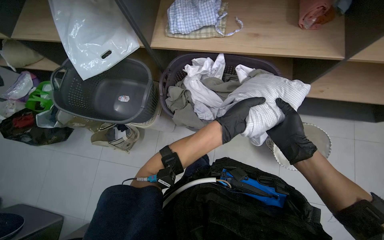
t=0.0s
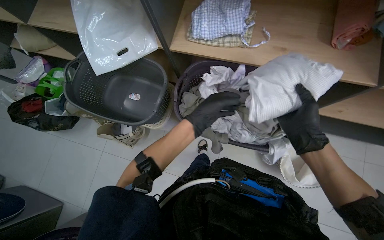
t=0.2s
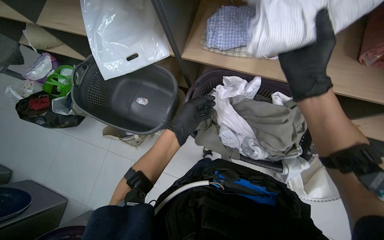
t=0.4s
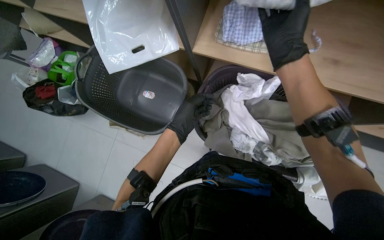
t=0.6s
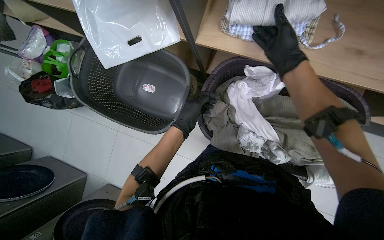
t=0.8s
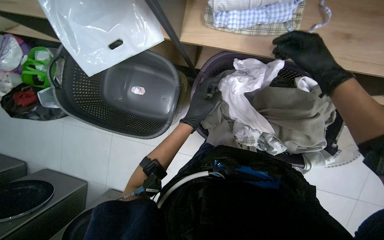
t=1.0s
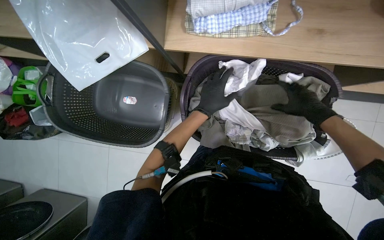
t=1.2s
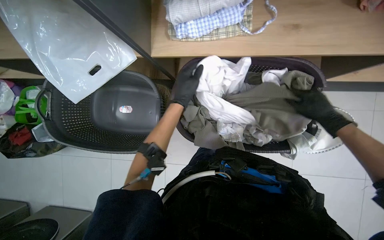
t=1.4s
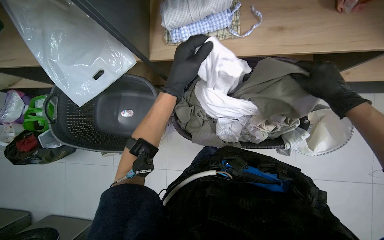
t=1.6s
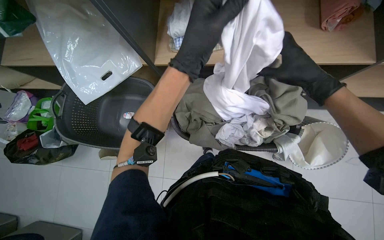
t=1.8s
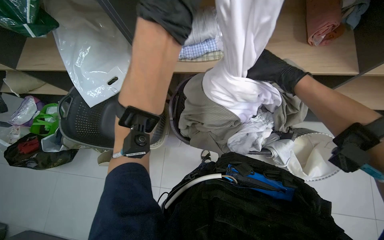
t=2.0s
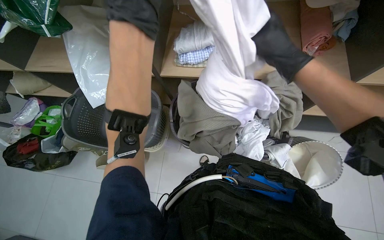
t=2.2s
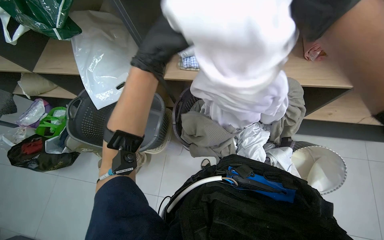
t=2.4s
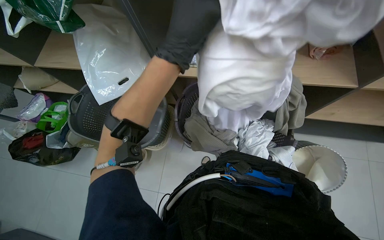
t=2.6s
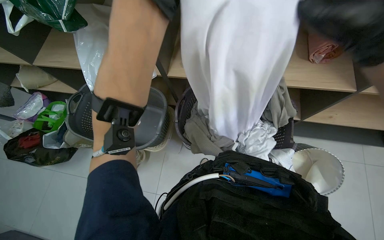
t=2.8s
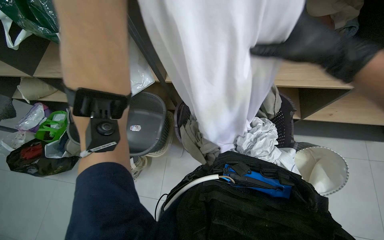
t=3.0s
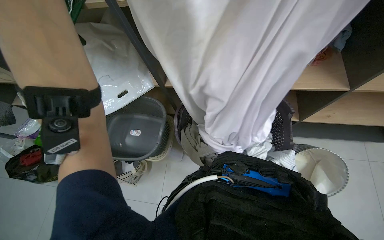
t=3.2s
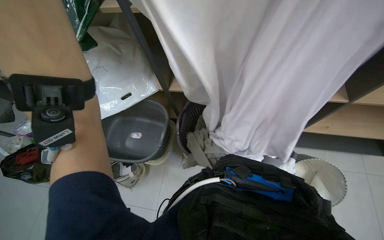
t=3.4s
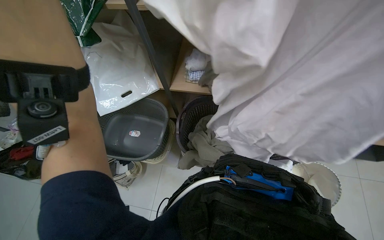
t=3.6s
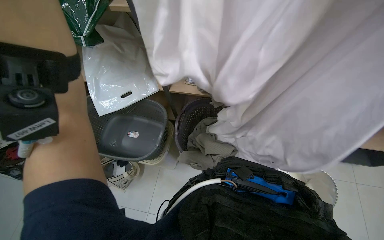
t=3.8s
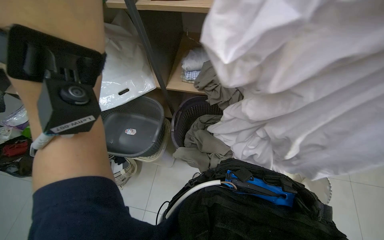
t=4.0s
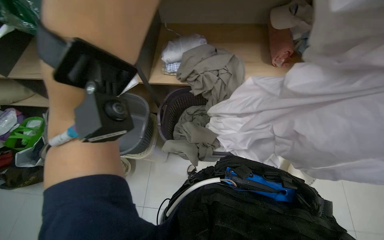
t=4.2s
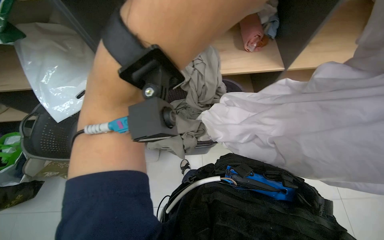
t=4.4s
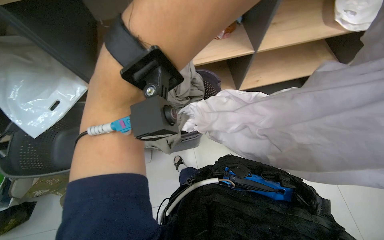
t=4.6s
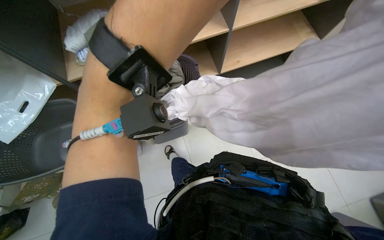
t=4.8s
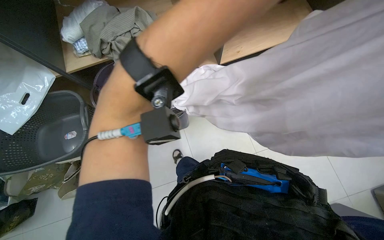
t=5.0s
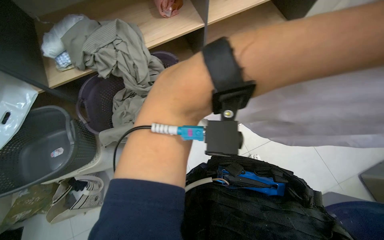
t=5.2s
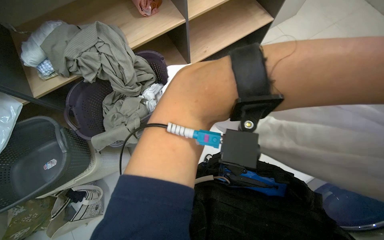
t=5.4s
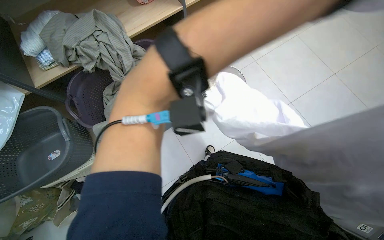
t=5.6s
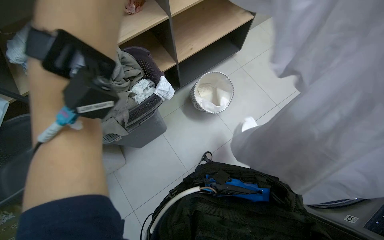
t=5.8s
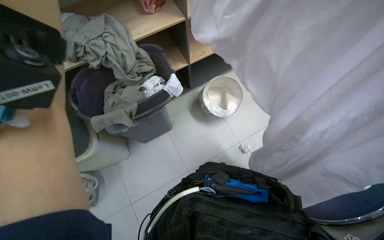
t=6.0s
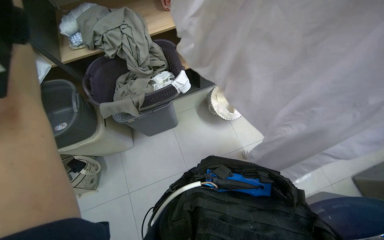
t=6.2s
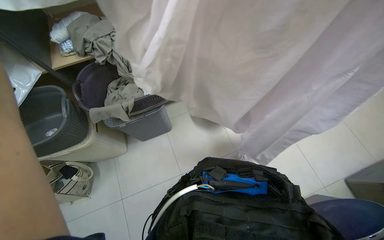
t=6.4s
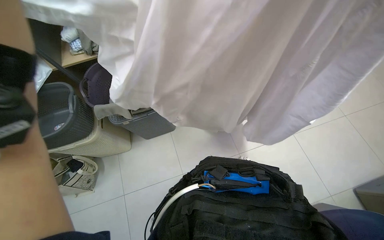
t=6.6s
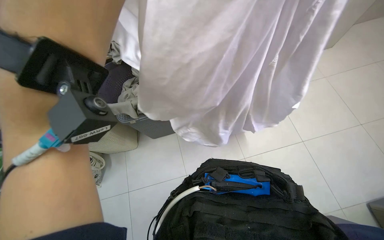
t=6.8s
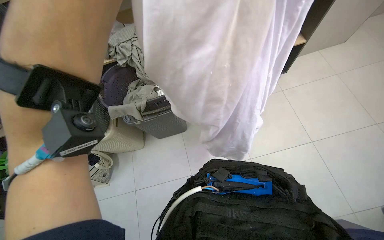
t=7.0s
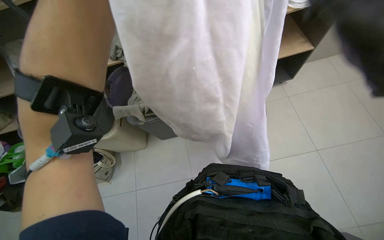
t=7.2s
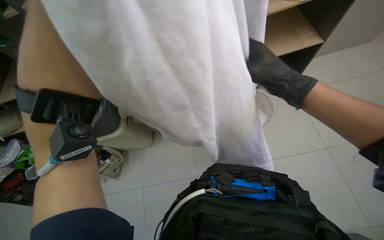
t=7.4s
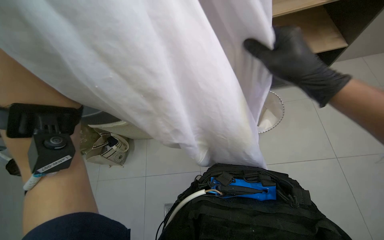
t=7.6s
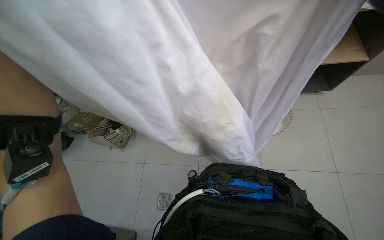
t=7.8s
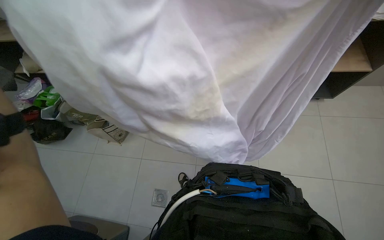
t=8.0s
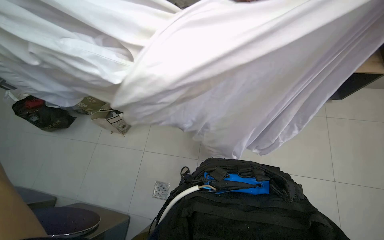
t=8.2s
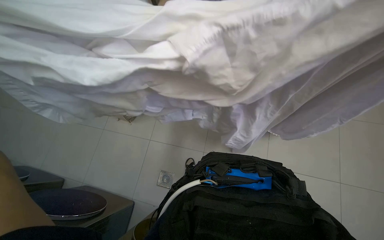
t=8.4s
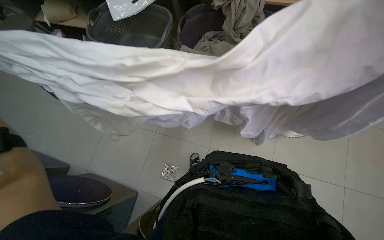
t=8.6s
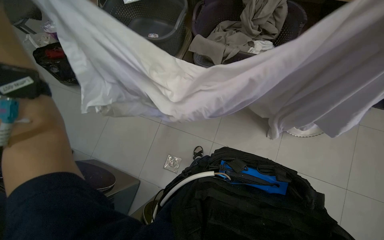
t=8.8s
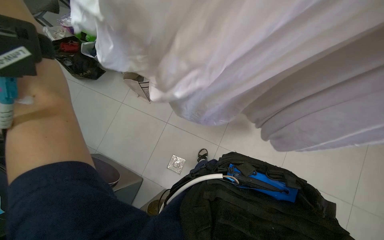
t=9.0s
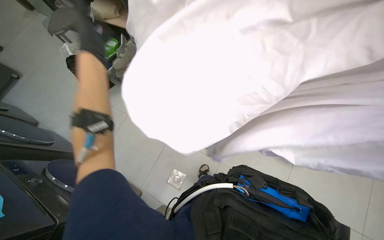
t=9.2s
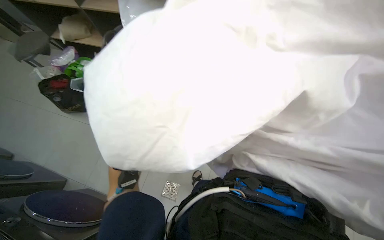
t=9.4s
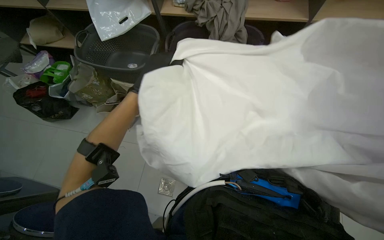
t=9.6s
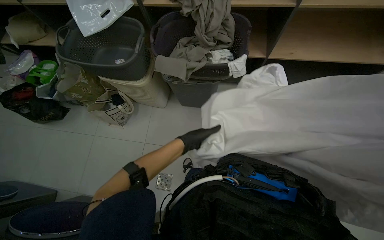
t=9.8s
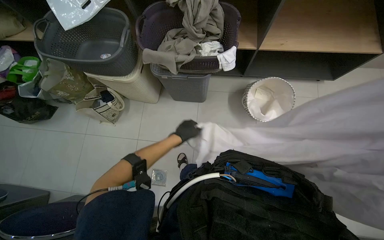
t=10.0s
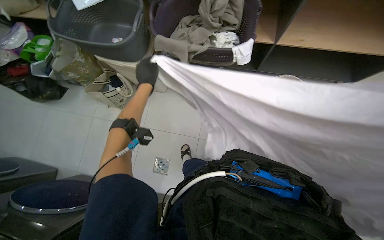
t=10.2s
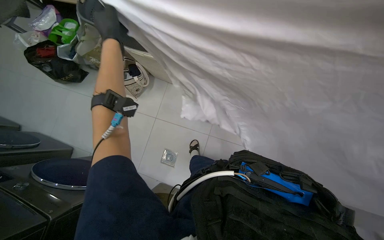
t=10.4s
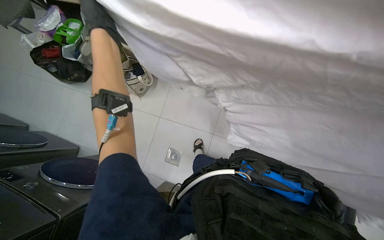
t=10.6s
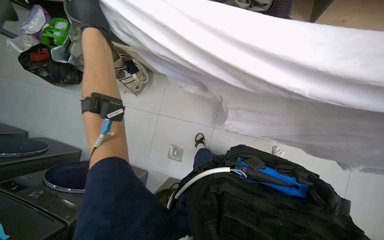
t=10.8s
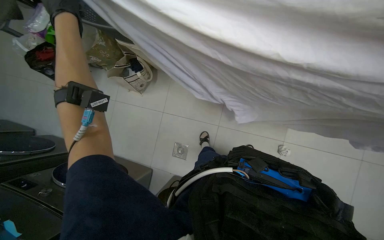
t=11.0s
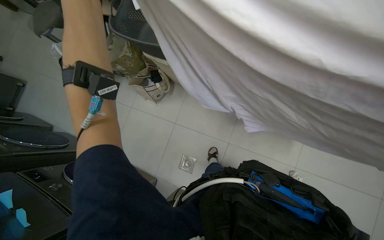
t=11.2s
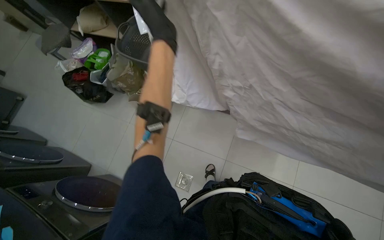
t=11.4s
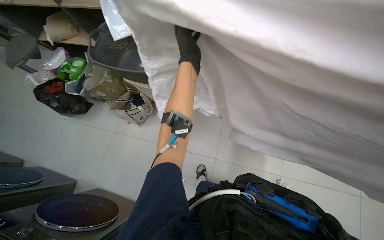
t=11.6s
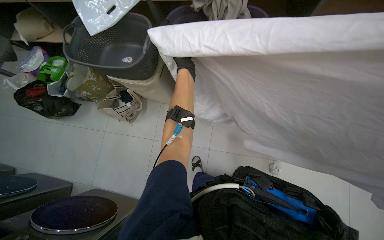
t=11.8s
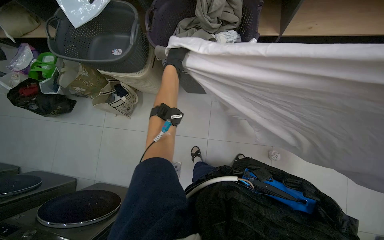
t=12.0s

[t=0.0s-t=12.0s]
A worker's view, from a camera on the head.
Job: managing laundry.
The whole recording: Sorting and folding laundry. The worker removes clothes from the washing machine and sorts them into a basket, rolling up socks.
t=0.0s to t=1.6s: The left hand heads up the picture and to the left, covering about 30 cm. Meanwhile the right hand is displaced up the picture by approximately 20 cm.
t=1.6s to t=3.0s: The camera pitches upward, by roughly 20 degrees. The right hand is displaced nearer to the camera and to the left by roughly 30 cm.
t=3.0s to t=4.4s: The head turns to the right by about 20 degrees.
t=4.4s to t=6.0s: The wearer looks approximately 30 degrees further to the right. The view tilts approximately 15 degrees downward.
t=6.0s to t=7.6s: The head rotates about 15 degrees to the left.
t=7.6s to t=9.0s: The view tips downward by about 25 degrees.

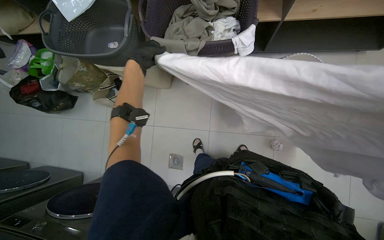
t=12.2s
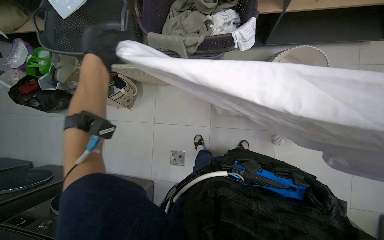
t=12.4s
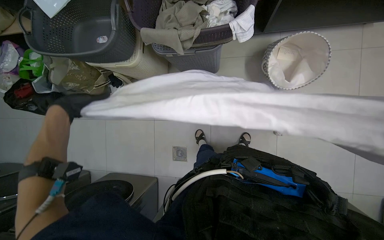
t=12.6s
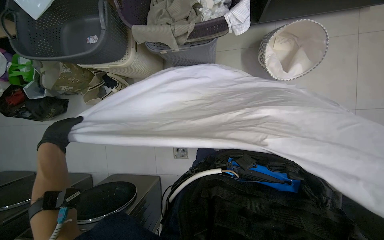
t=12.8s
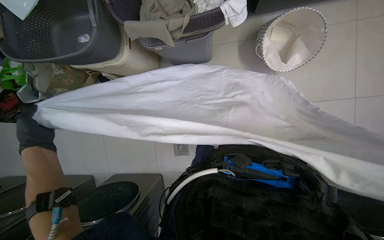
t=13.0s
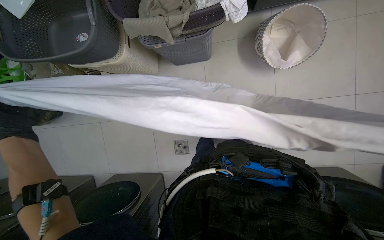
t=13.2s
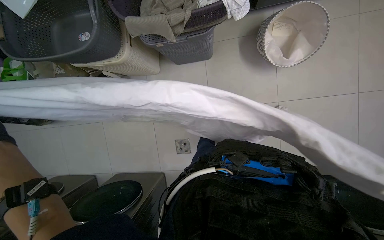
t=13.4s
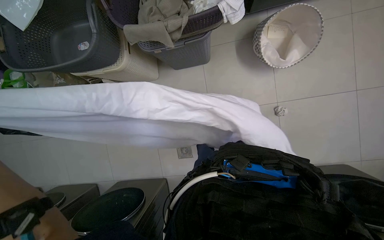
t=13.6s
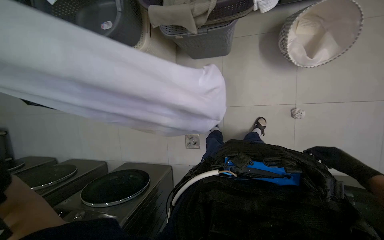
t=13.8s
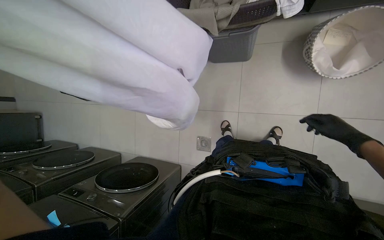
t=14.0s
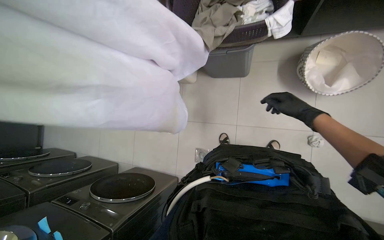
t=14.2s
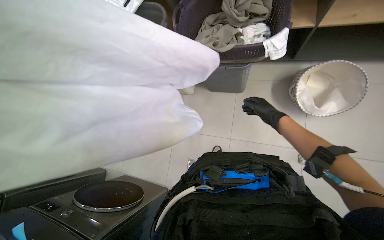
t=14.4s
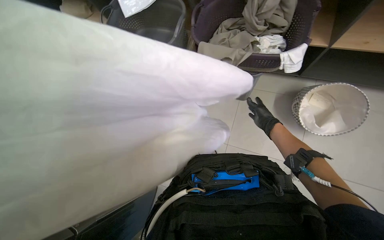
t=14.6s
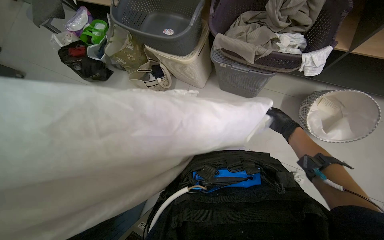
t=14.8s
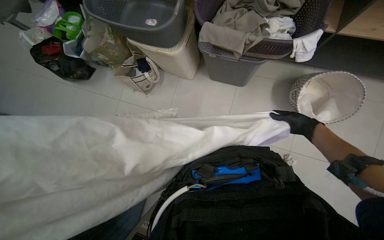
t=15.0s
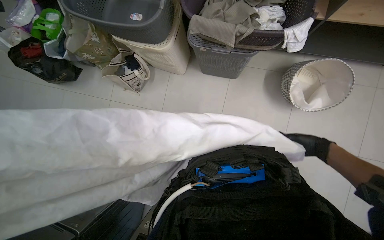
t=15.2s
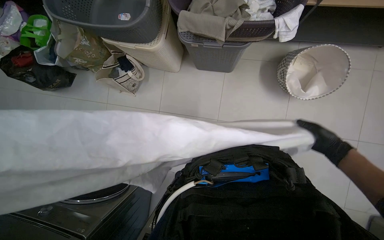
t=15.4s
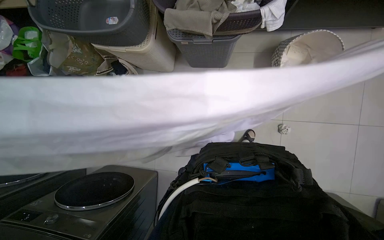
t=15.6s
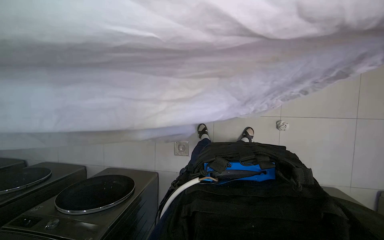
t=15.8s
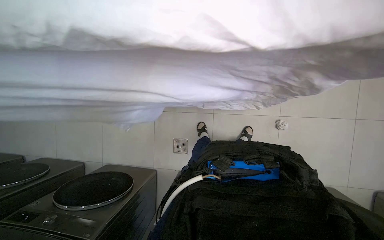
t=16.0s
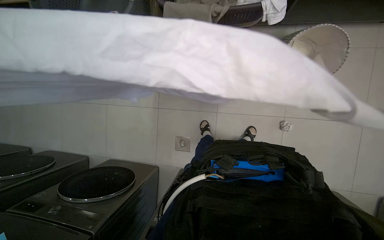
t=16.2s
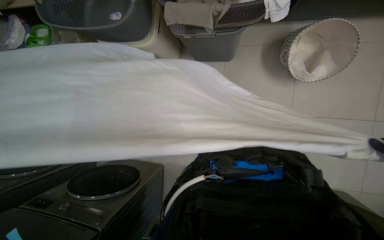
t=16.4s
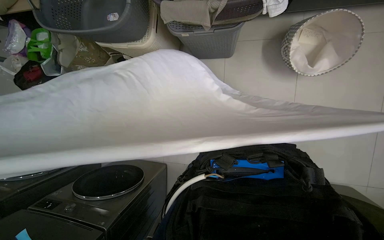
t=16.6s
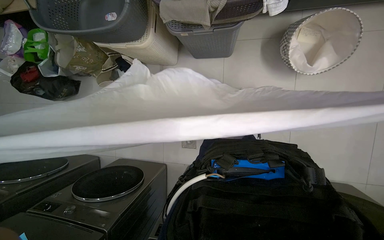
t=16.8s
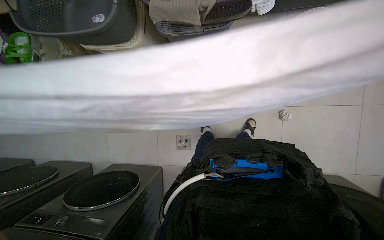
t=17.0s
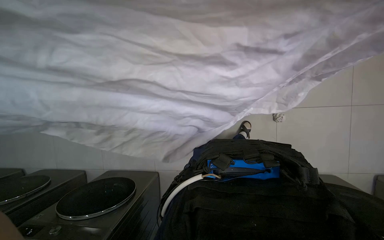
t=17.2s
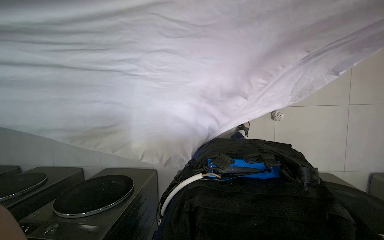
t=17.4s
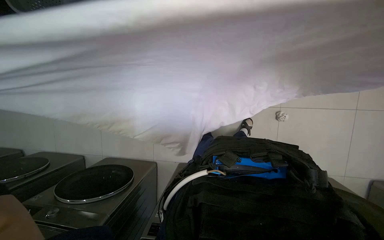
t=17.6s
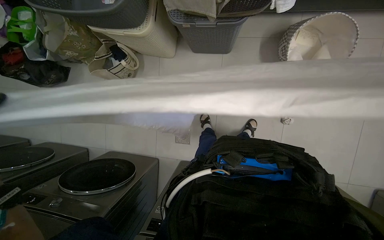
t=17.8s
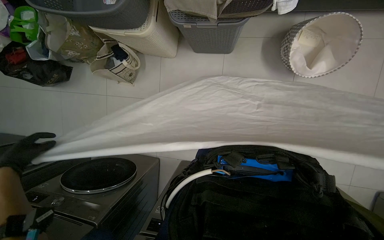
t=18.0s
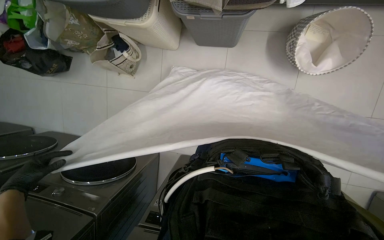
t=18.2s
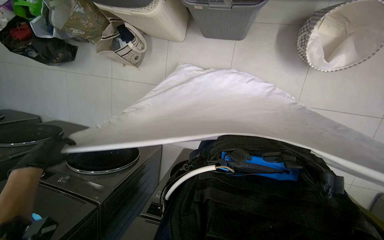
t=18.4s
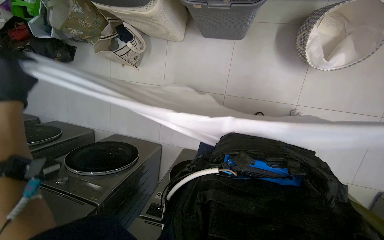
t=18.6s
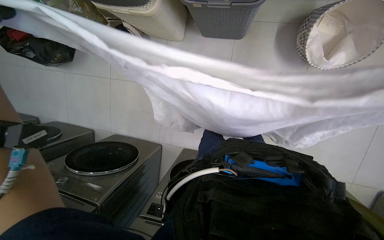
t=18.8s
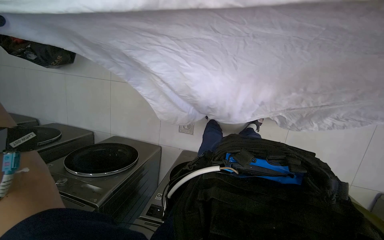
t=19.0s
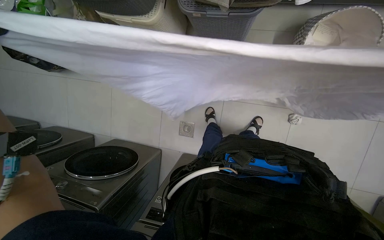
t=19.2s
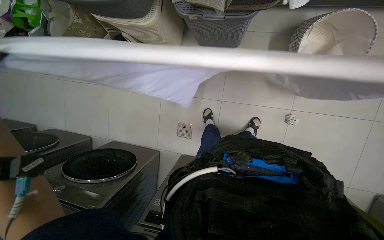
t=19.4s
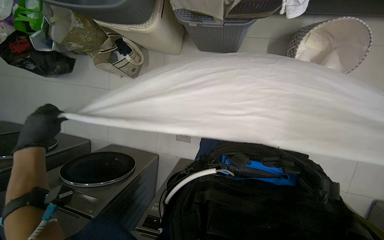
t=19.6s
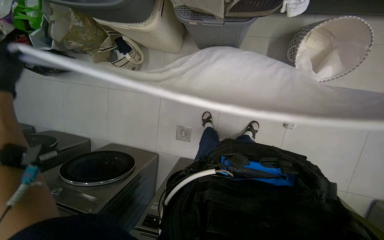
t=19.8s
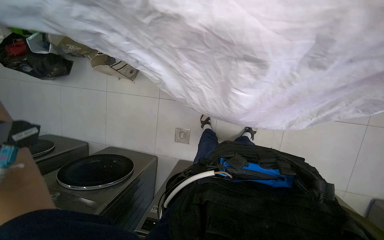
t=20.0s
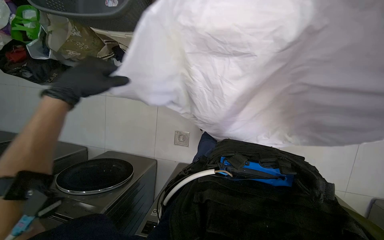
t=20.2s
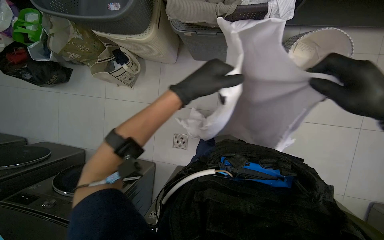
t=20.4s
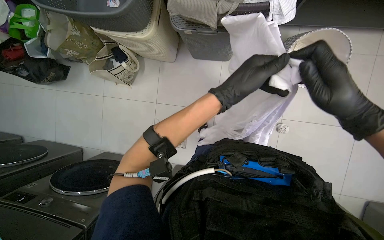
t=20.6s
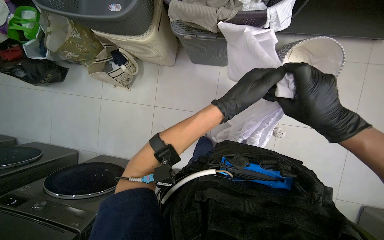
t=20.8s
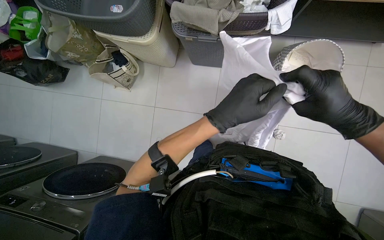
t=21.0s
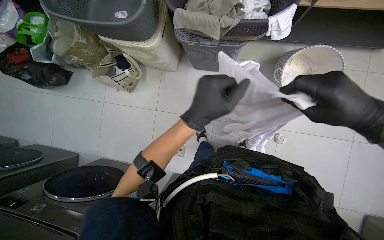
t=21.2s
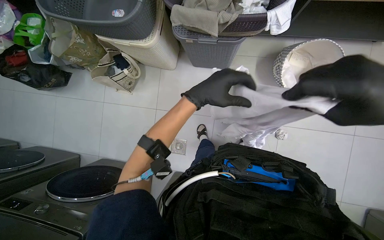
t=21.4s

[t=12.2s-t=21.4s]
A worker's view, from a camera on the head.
Job: managing laundry.
The whole recording: Sorting and folding laundry. The worker removes clothes from the washing machine and sorts them into a basket, rolling up socks.
t=13.8s to t=15.2s: The right hand goes approximately 20 cm up the picture and farther from the camera.
